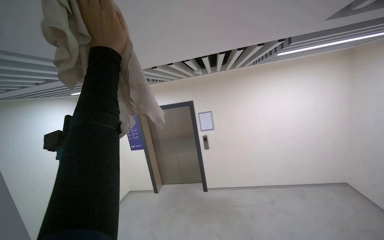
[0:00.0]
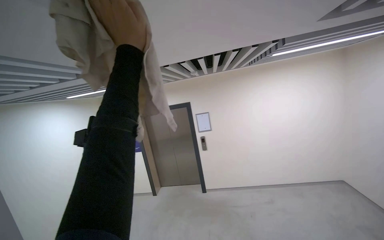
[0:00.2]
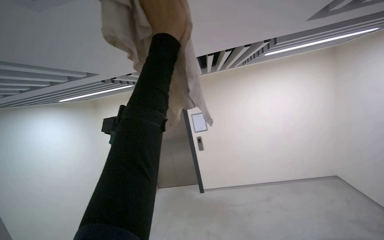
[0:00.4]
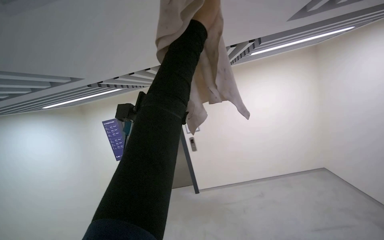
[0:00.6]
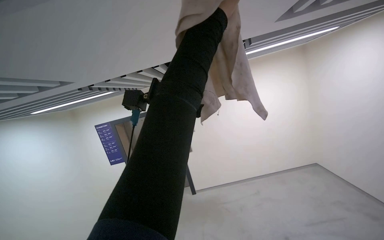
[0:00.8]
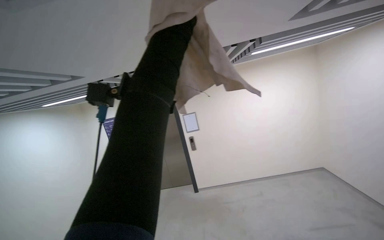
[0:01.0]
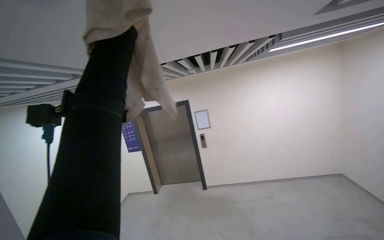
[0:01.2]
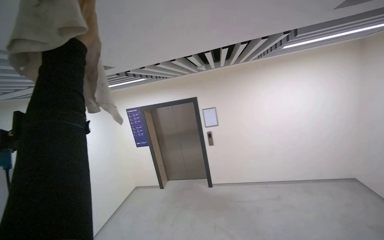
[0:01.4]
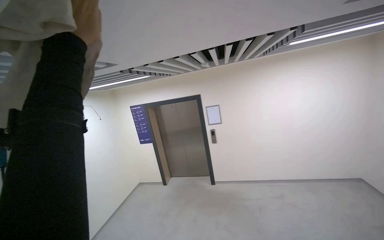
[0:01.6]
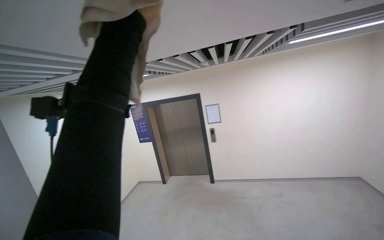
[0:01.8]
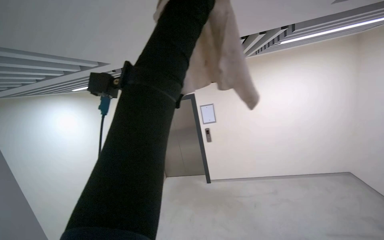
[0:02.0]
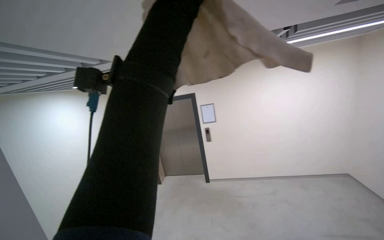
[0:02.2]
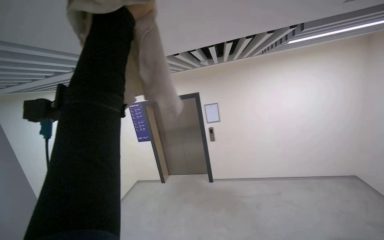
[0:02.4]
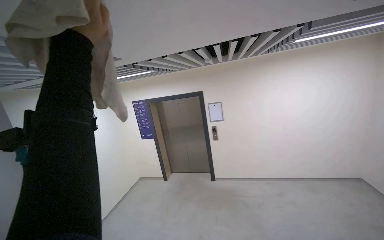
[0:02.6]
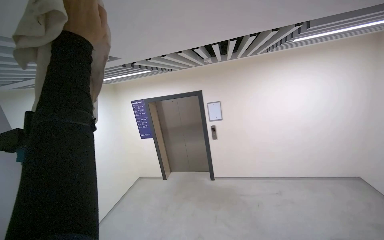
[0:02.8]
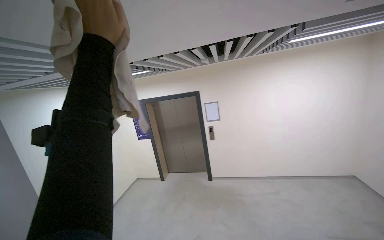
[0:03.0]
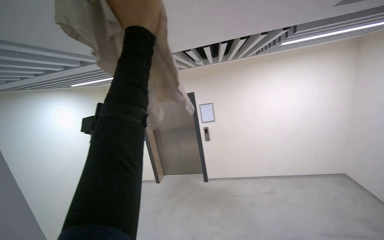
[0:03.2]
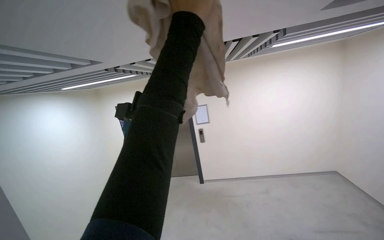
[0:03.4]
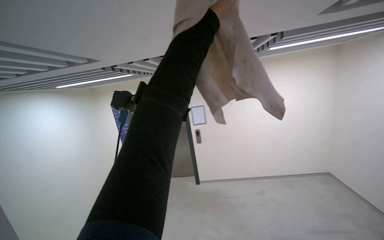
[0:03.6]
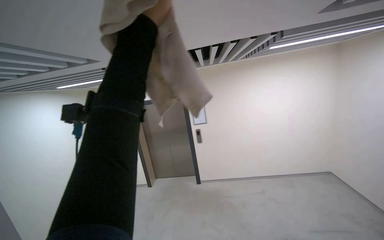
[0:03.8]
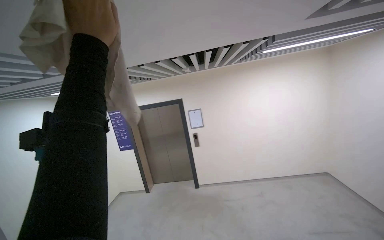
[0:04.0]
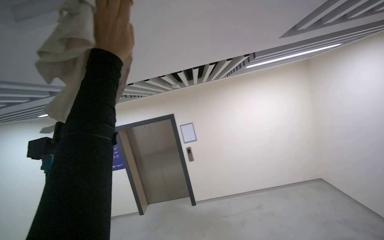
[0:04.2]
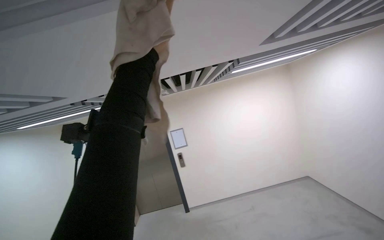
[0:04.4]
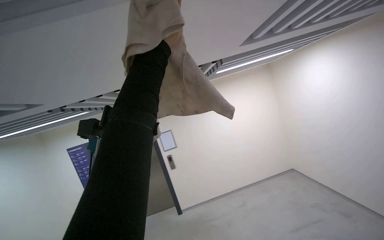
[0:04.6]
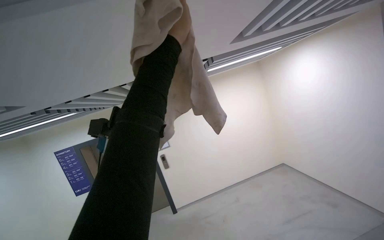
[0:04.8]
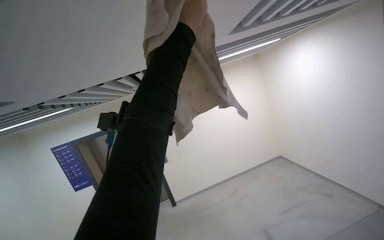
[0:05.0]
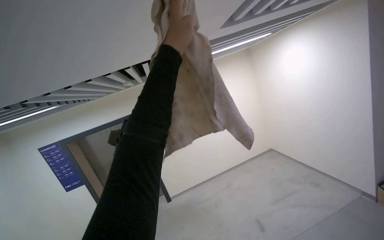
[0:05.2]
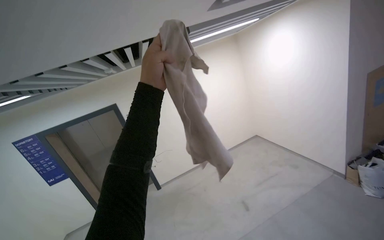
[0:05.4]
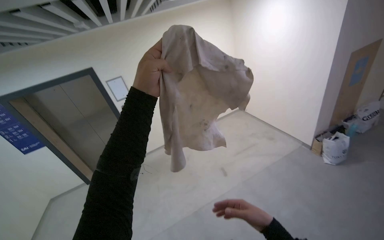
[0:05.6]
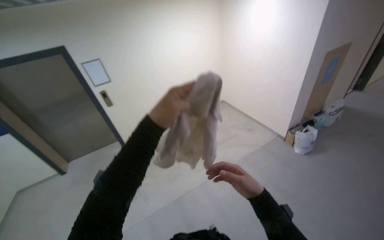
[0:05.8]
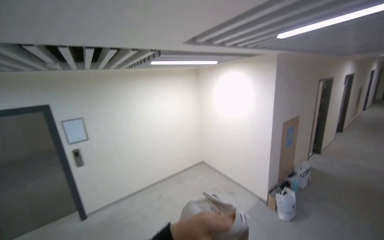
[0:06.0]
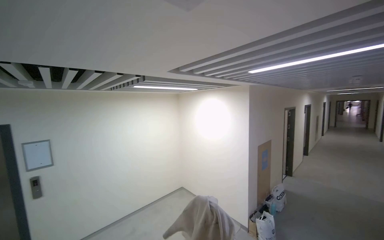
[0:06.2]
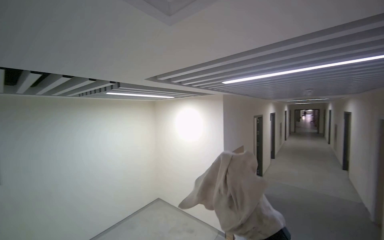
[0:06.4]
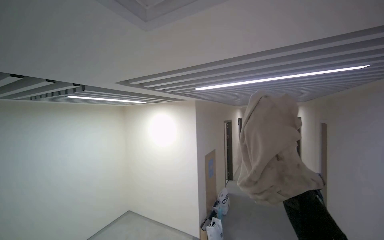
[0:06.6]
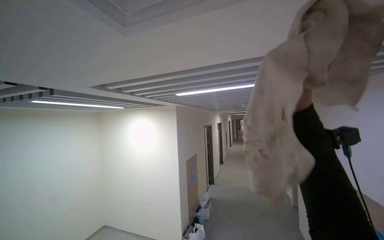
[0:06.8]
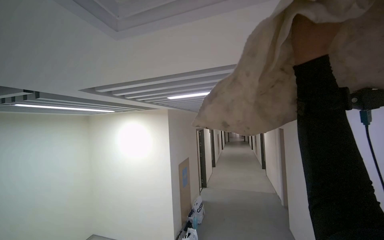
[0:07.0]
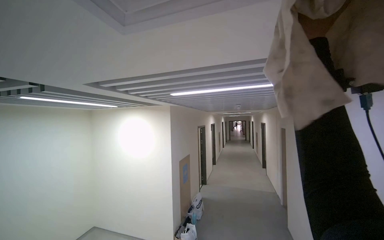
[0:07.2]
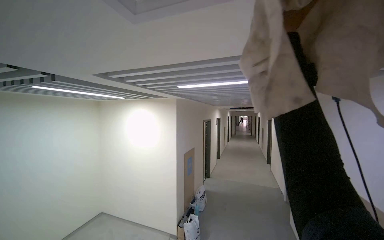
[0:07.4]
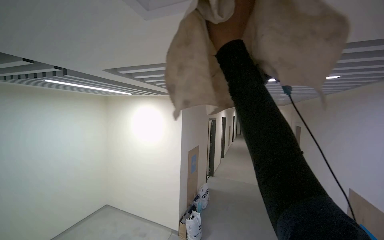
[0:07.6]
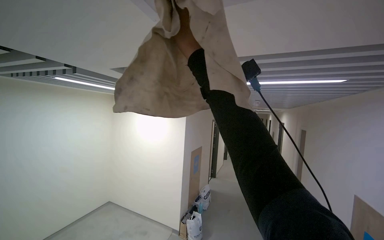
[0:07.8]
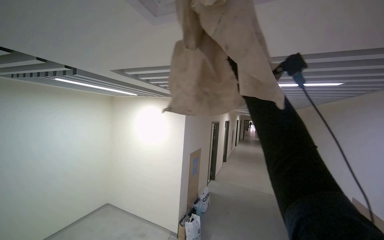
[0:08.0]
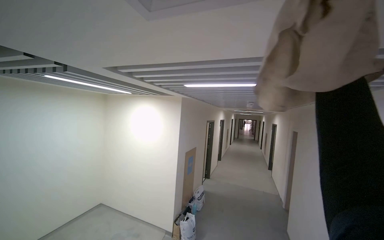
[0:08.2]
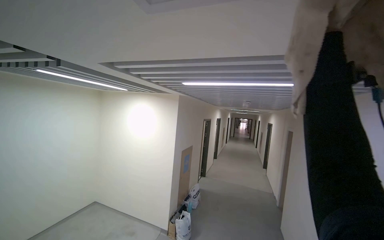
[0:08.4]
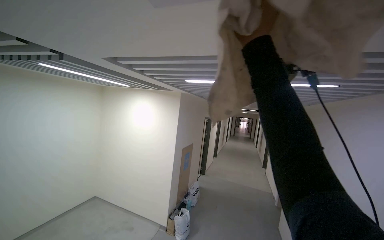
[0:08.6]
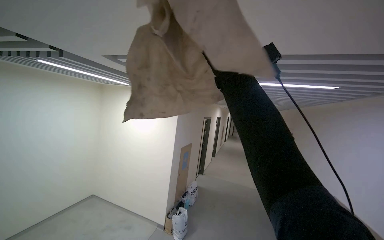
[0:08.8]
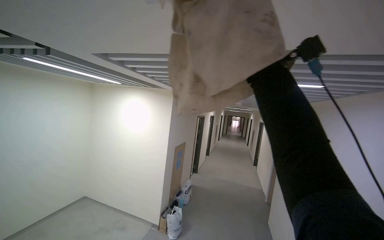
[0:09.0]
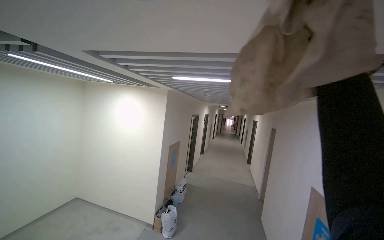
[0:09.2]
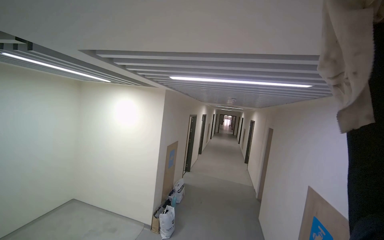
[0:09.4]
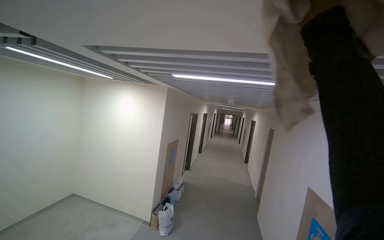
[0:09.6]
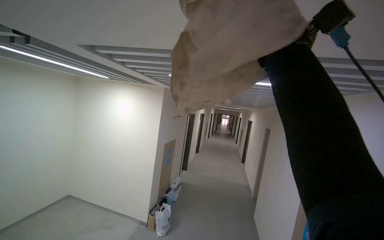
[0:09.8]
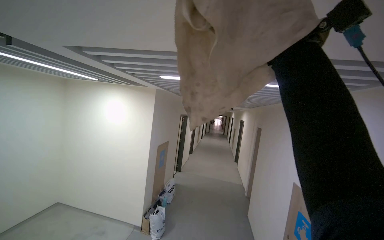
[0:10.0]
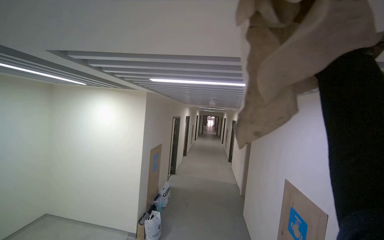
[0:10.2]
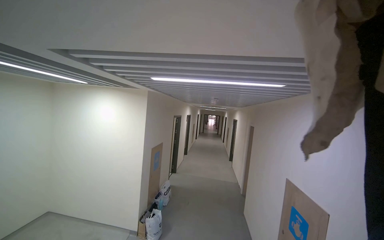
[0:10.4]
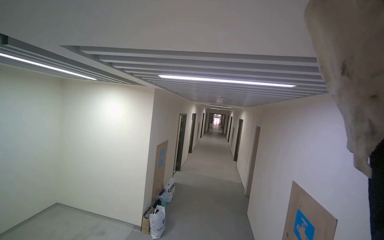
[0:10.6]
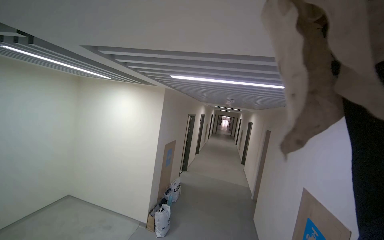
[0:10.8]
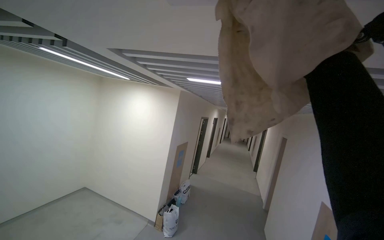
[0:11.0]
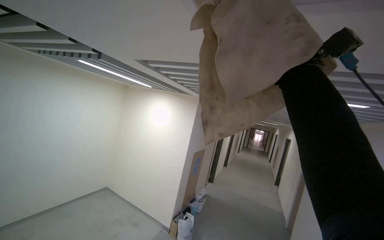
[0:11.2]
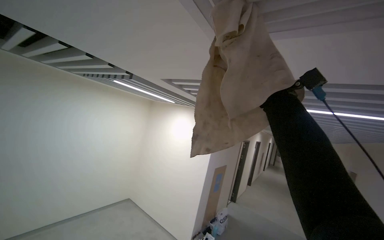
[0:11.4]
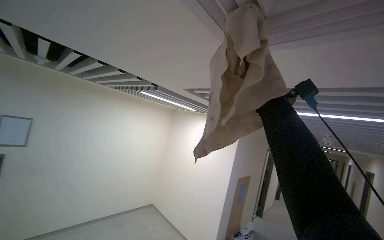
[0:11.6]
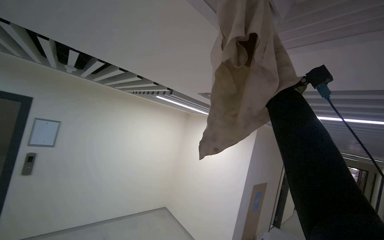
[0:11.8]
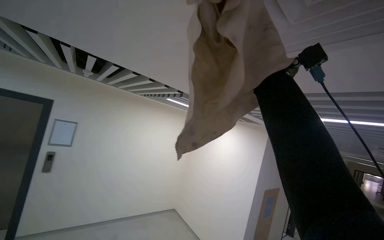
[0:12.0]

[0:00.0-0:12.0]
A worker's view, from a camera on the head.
Job: wiping surfaces.
The whole recording: Wiping ceiling vents. The worker wipes the ceiling vents with a cloth.
0:04.4 to 0:06.0: The view pans to the right by approximately 35 degrees.
0:06.0 to 0:07.6: The camera sweeps to the right, by about 35 degrees. The wearer looks some 10 degrees further upward.
0:10.4 to 0:12.0: The head rotates roughly 45 degrees to the left. The view tilts approximately 15 degrees upward.

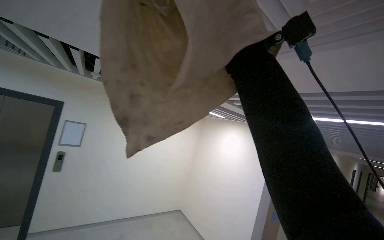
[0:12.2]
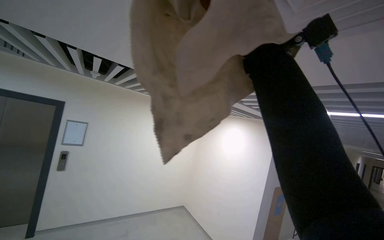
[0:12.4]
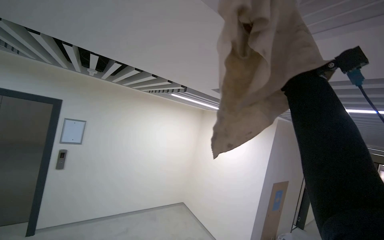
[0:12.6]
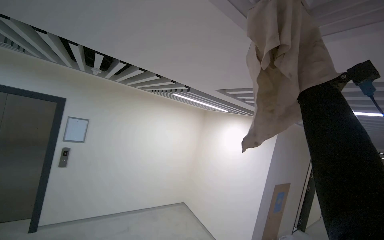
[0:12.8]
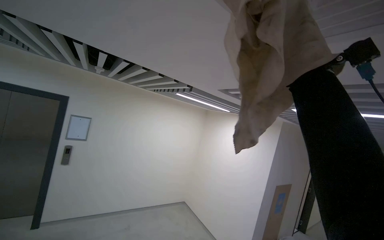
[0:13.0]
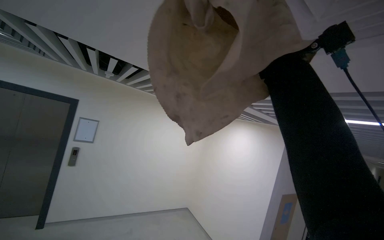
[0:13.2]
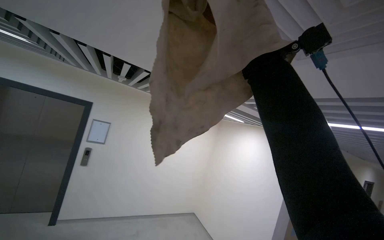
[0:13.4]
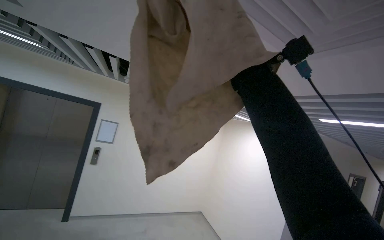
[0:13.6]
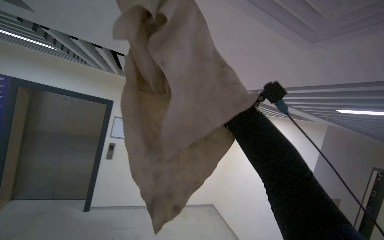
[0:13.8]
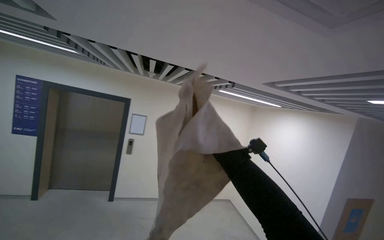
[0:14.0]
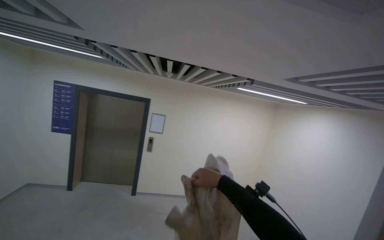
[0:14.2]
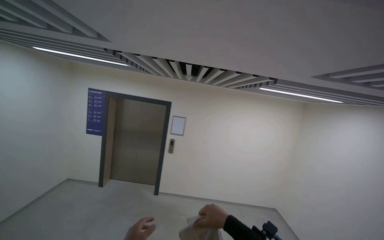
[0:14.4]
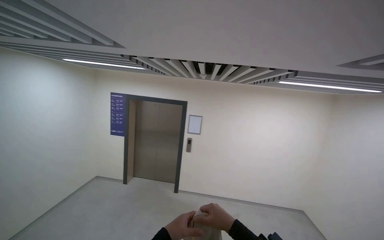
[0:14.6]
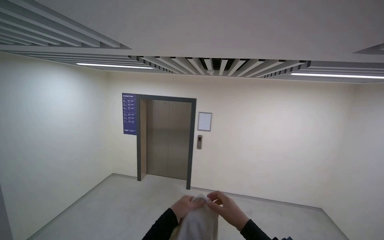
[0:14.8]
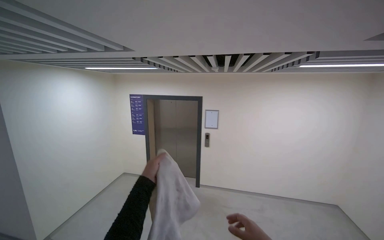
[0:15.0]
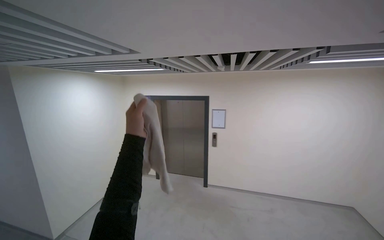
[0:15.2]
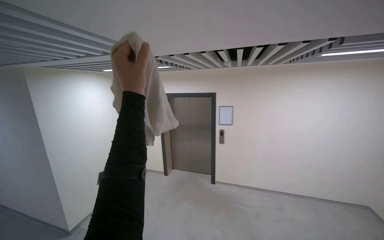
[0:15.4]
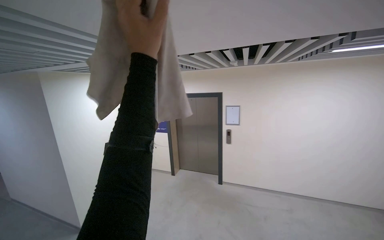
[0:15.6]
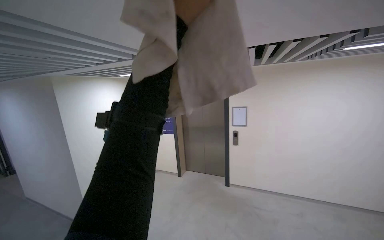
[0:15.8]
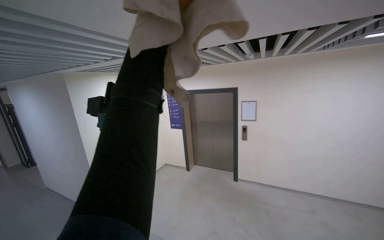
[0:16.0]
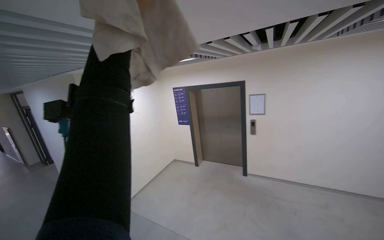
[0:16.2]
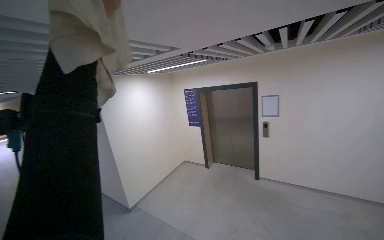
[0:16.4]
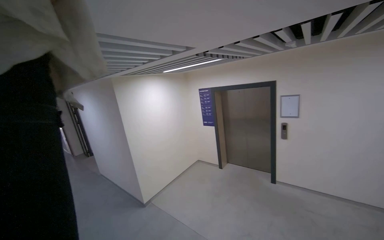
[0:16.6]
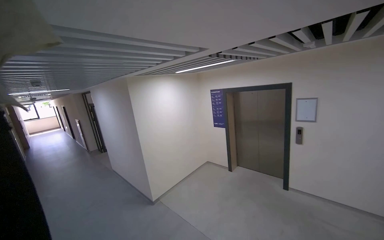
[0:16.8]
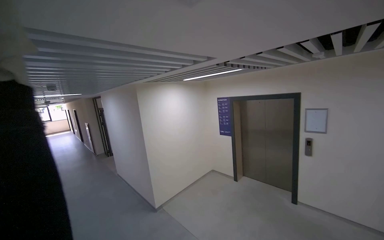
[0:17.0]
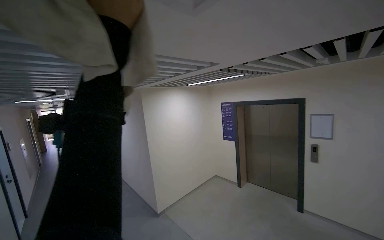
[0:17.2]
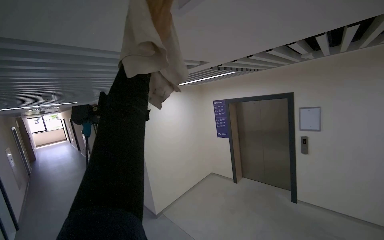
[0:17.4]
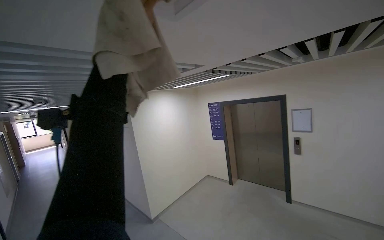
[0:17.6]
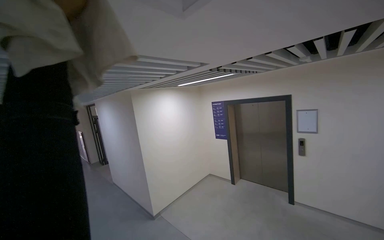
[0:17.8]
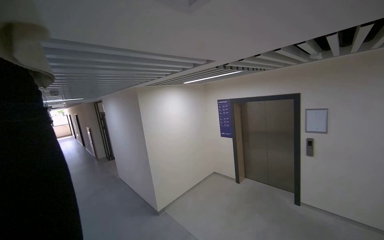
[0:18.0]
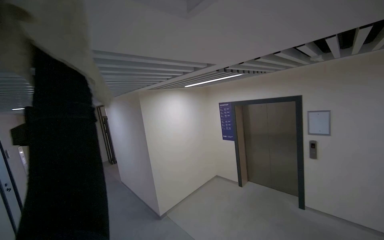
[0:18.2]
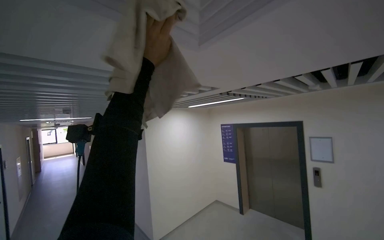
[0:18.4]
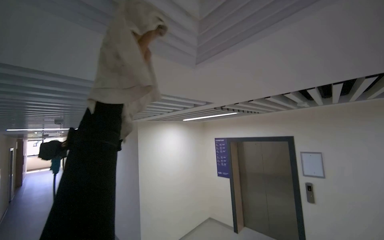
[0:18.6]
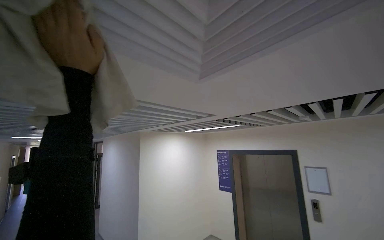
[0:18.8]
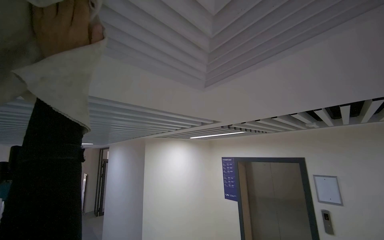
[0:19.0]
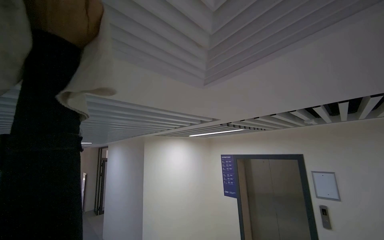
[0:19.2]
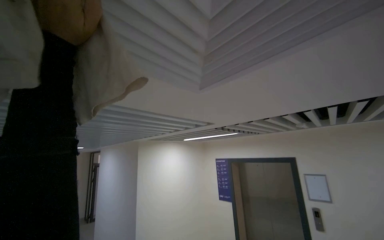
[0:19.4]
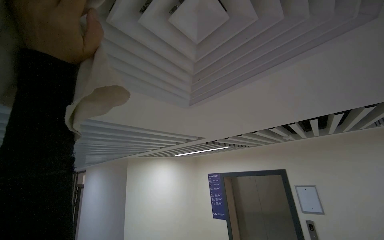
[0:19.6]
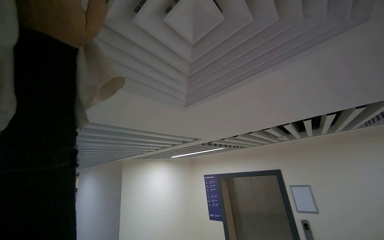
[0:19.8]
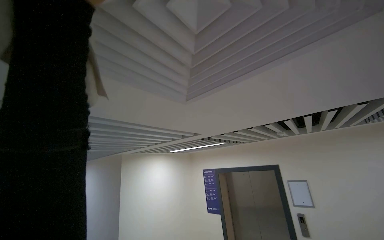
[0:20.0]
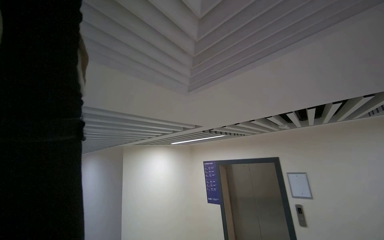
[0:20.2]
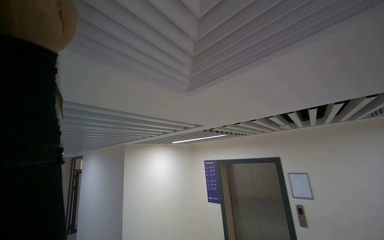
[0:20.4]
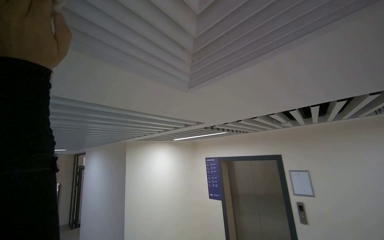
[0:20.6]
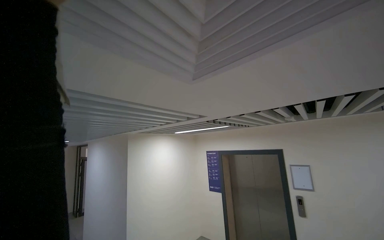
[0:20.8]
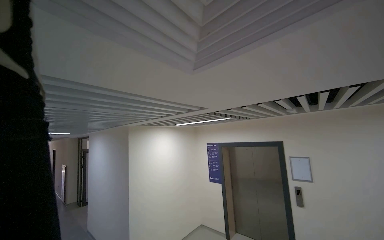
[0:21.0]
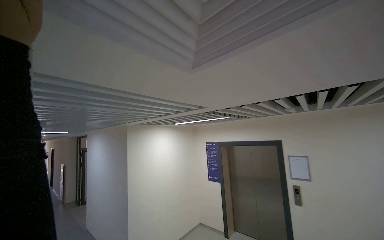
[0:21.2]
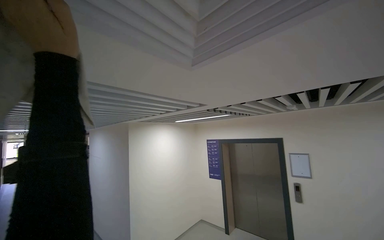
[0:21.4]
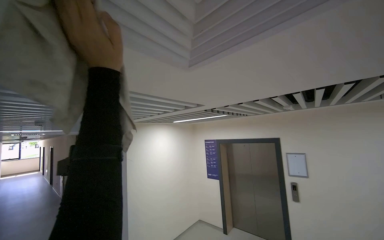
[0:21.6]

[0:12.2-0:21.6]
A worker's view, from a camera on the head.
Job: wiping surfaces.
The whole recording: Wiping ceiling vents. The worker wipes the ceiling vents with a cloth.
0:13.8 to 0:15.4: The view pans to the left by roughly 40 degrees.
0:15.4 to 0:17.0: The camera sweeps to the left, by roughly 30 degrees.
0:18.4 to 0:20.0: The view tips upward by approximately 15 degrees.
